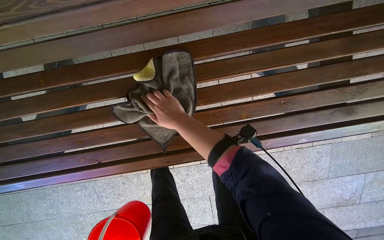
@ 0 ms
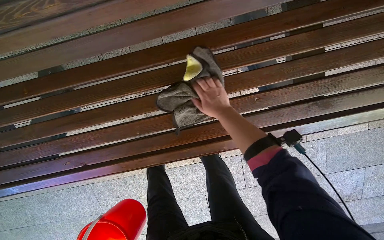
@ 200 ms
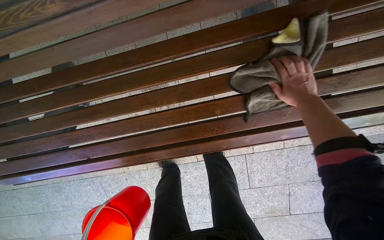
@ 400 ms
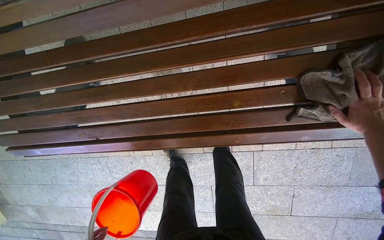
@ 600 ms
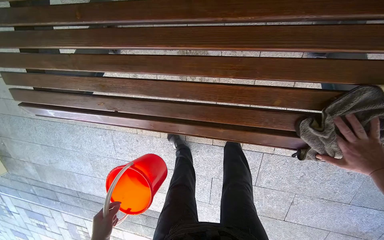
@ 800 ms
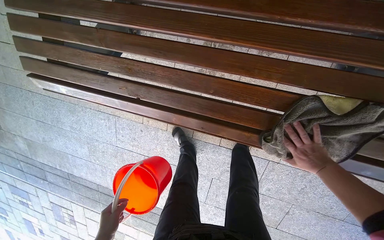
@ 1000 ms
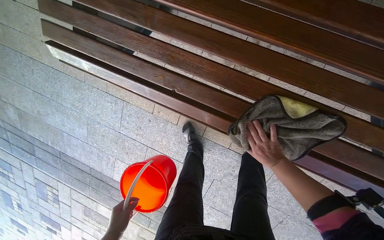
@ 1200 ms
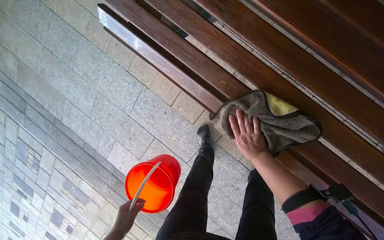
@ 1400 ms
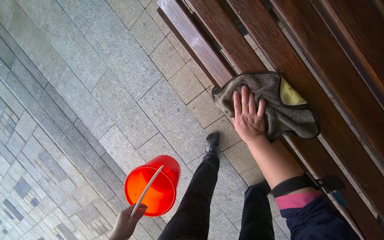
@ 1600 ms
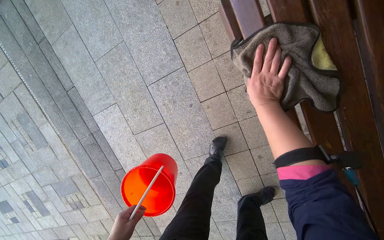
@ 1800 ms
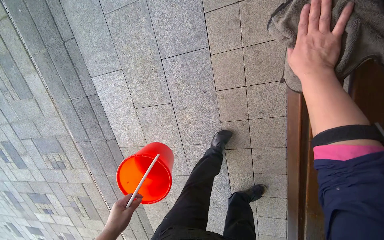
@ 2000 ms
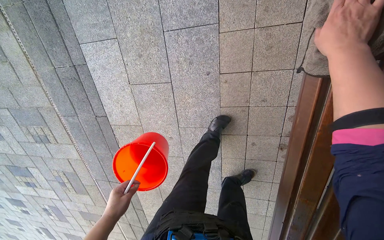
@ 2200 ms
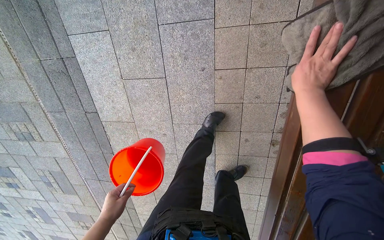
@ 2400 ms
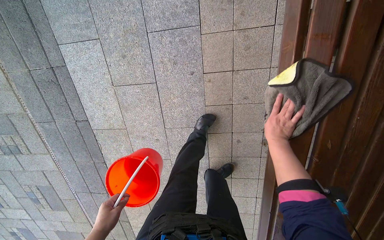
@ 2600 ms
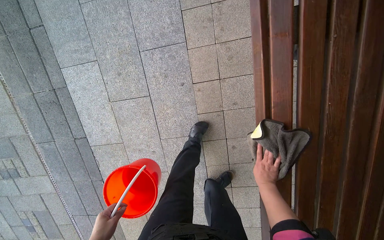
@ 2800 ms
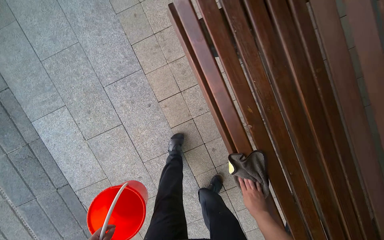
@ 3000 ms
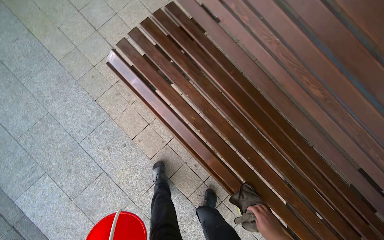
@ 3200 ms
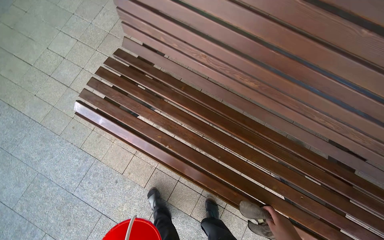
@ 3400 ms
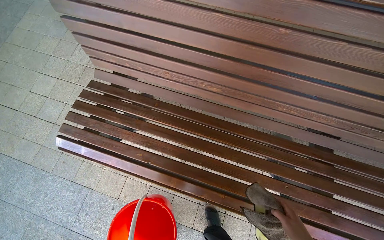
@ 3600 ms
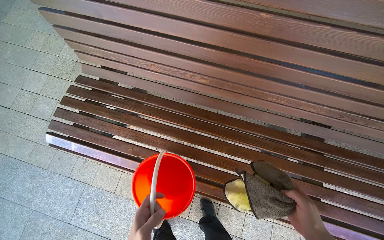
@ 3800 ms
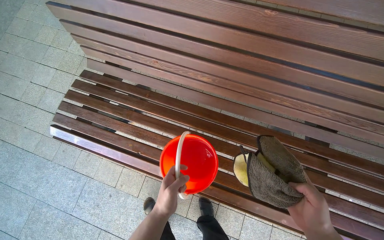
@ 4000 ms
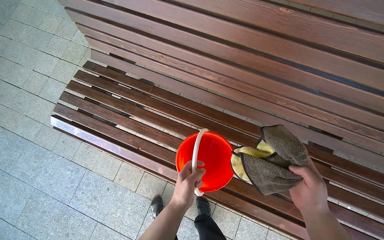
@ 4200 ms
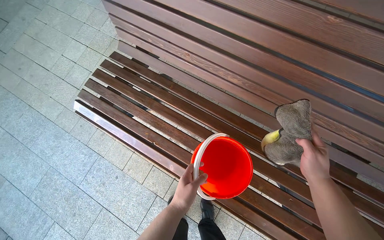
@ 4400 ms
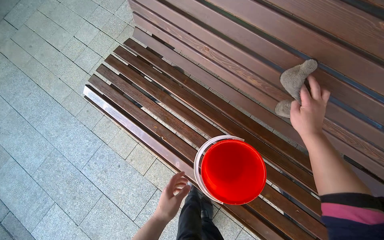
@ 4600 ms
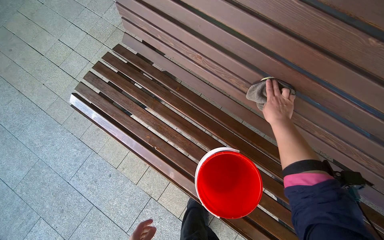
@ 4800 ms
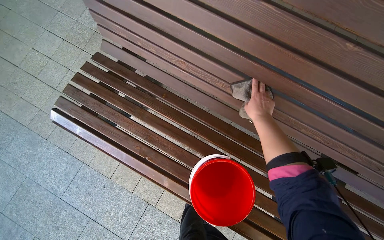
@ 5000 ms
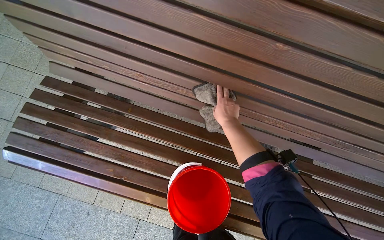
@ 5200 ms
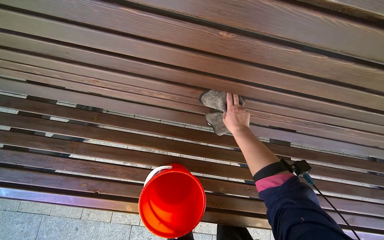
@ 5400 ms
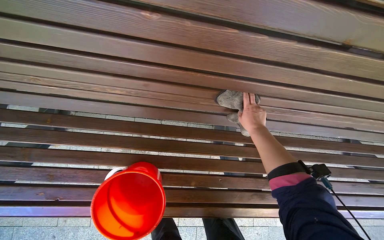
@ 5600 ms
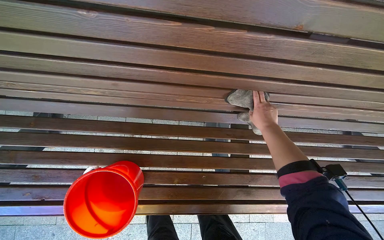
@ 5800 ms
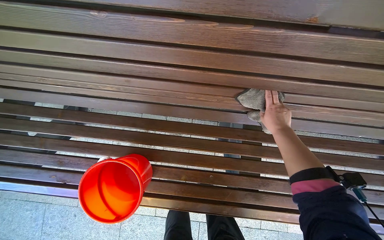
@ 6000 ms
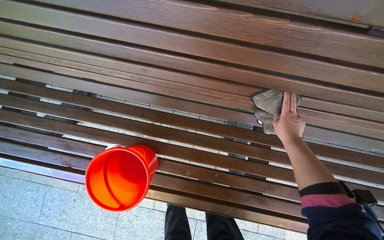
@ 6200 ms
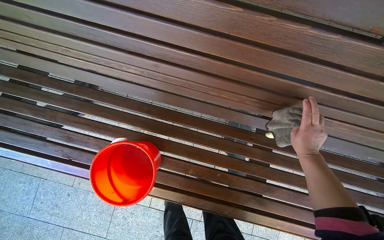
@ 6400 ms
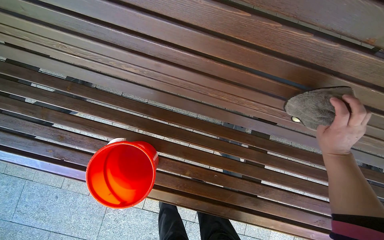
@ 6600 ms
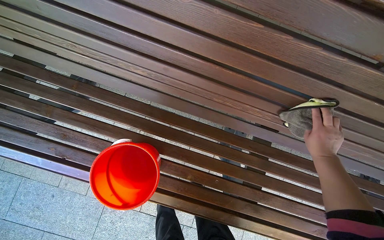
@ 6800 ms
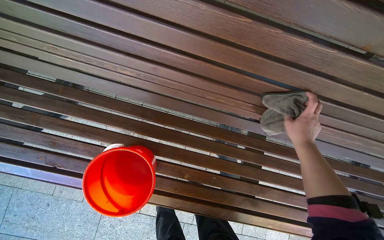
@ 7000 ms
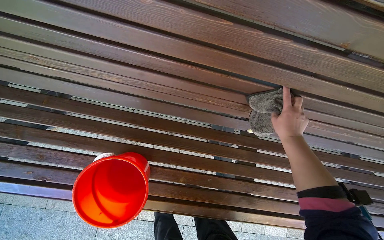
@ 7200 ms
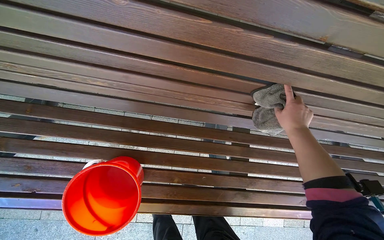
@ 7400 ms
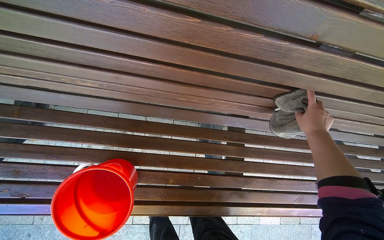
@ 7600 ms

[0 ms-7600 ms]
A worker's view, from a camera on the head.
Job: wiping surfaces.
The whole recording: Wiping wooden bench. The worker wipes the wooden bench with a cloth.
0 ms to 1600 ms: The wearer moves roughly 60 cm. The view tips downward by about 15 degrees. The scene turns some 60 degrees clockwise in the picture.
1600 ms to 3000 ms: The camera is aimed some 20 degrees further to the right.
3000 ms to 4600 ms: The camera is carried approximately 50 cm. The view tips upward by approximately 15 degrees. The scene turns approximately 30 degrees counterclockwise in the picture.
4600 ms to 6000 ms: The head travels about 40 cm. Everything in view rotates approximately 30 degrees counterclockwise.
6000 ms to 7600 ms: The right hand shifts some 15 cm nearer to the camera and to the right.

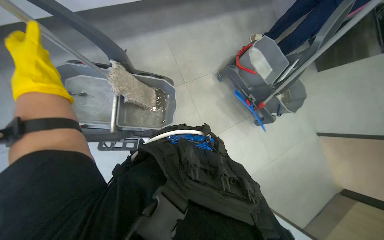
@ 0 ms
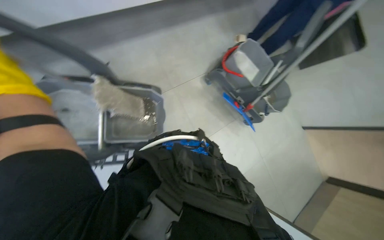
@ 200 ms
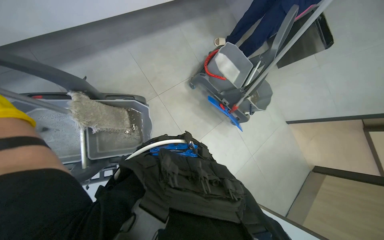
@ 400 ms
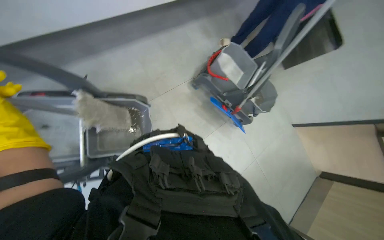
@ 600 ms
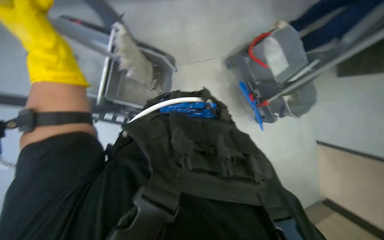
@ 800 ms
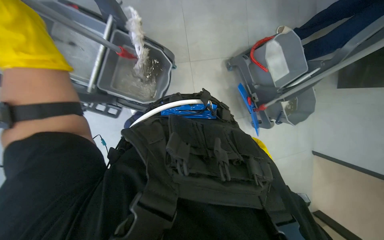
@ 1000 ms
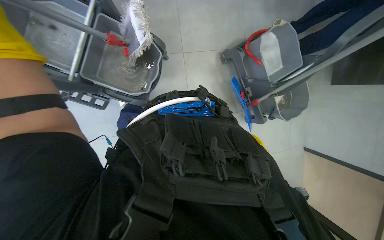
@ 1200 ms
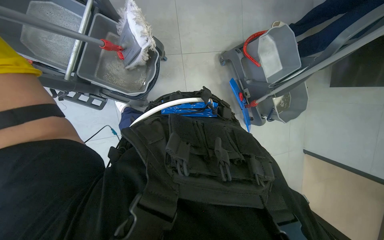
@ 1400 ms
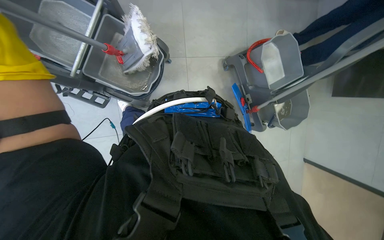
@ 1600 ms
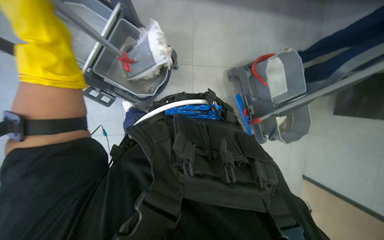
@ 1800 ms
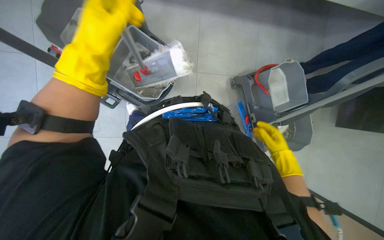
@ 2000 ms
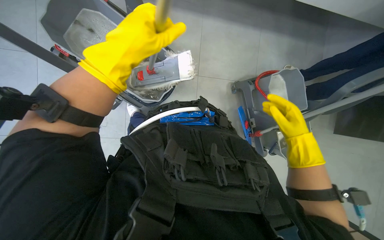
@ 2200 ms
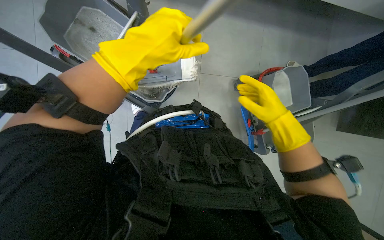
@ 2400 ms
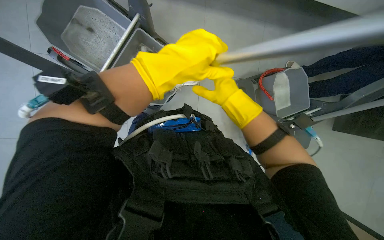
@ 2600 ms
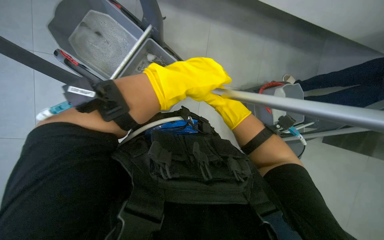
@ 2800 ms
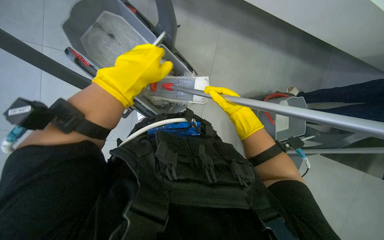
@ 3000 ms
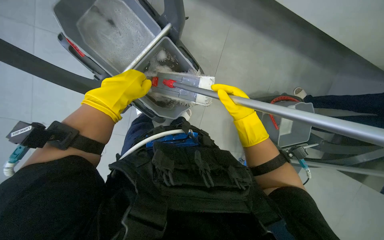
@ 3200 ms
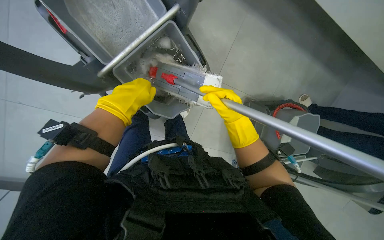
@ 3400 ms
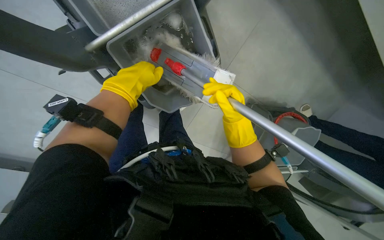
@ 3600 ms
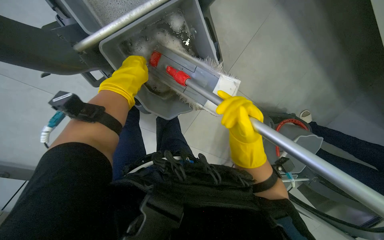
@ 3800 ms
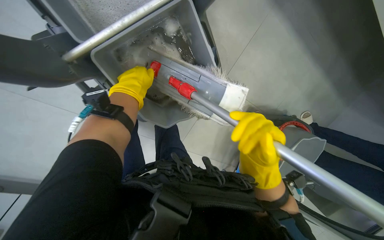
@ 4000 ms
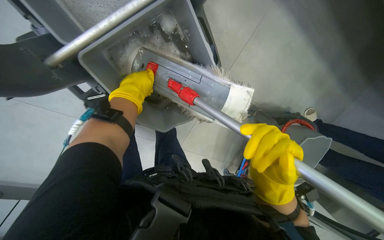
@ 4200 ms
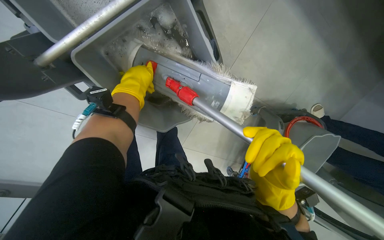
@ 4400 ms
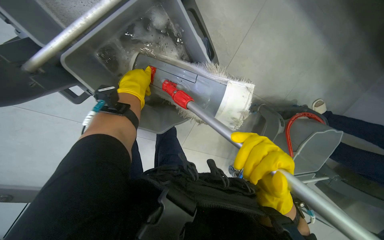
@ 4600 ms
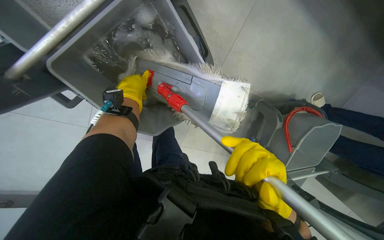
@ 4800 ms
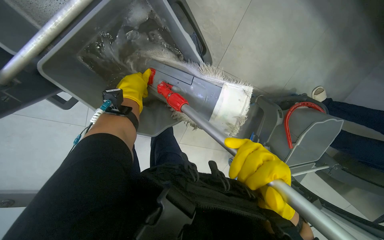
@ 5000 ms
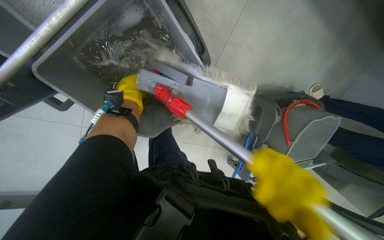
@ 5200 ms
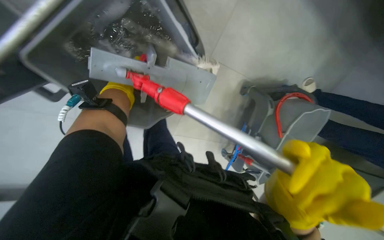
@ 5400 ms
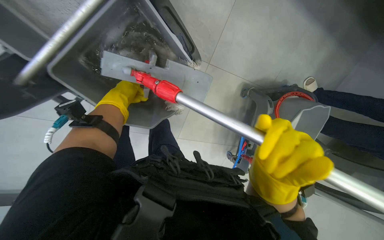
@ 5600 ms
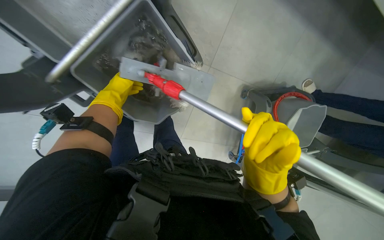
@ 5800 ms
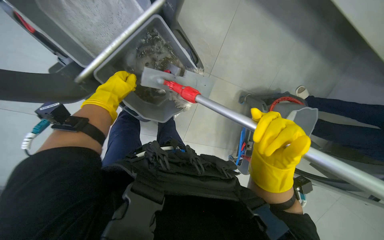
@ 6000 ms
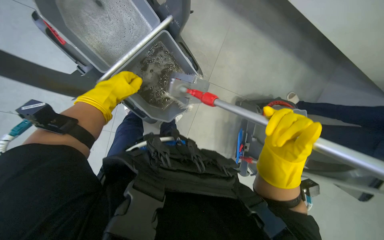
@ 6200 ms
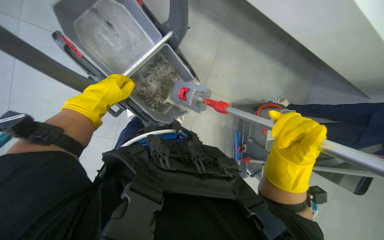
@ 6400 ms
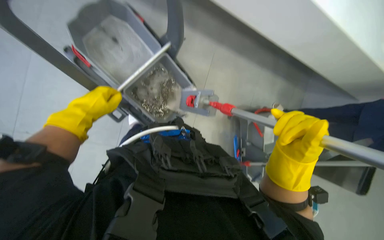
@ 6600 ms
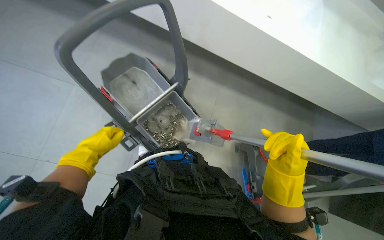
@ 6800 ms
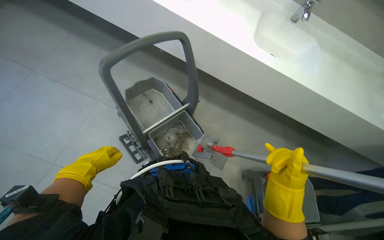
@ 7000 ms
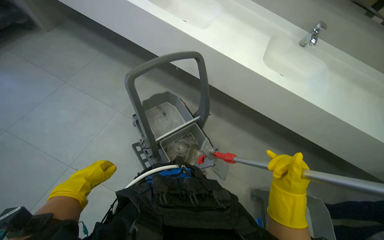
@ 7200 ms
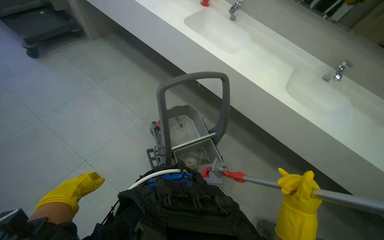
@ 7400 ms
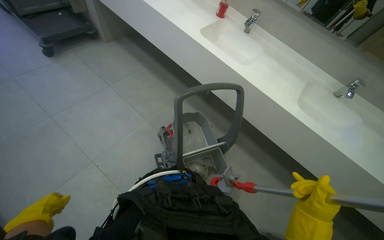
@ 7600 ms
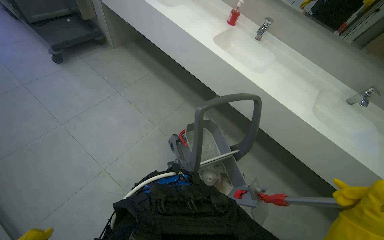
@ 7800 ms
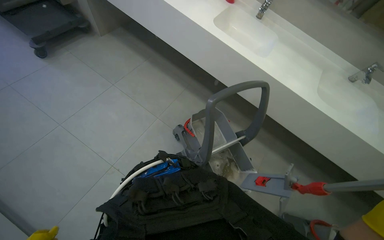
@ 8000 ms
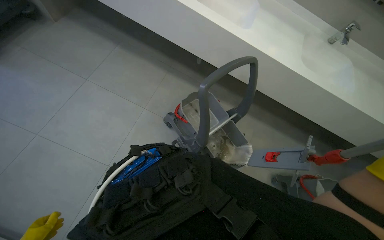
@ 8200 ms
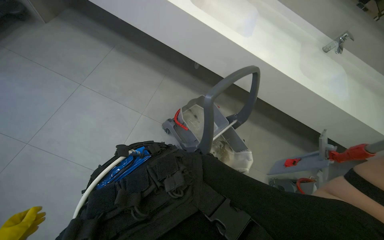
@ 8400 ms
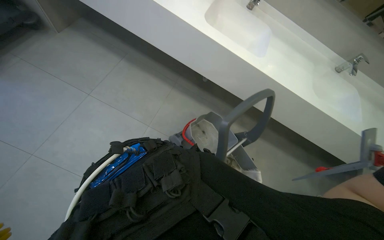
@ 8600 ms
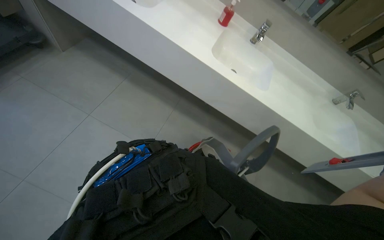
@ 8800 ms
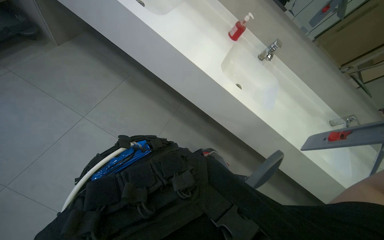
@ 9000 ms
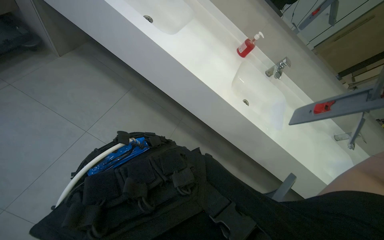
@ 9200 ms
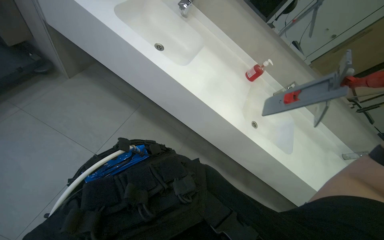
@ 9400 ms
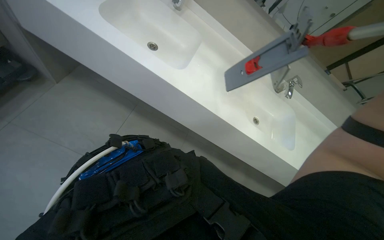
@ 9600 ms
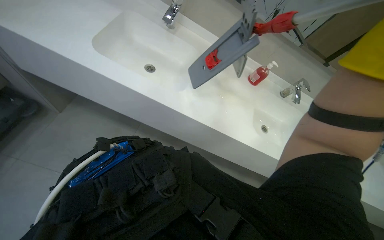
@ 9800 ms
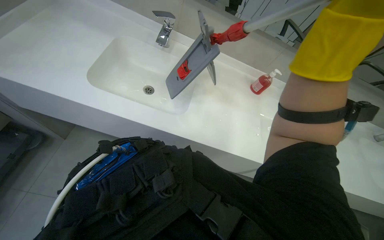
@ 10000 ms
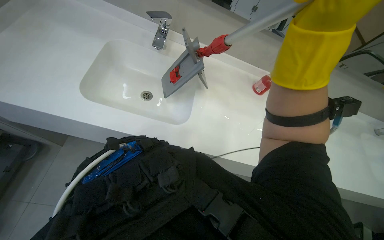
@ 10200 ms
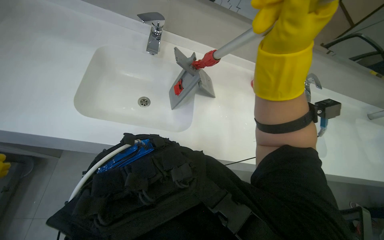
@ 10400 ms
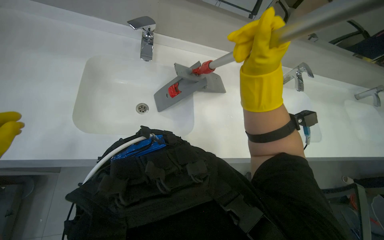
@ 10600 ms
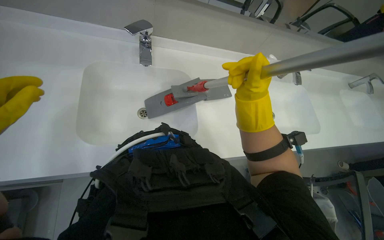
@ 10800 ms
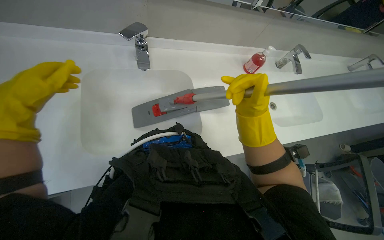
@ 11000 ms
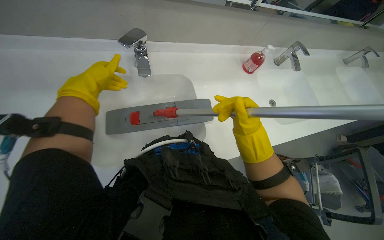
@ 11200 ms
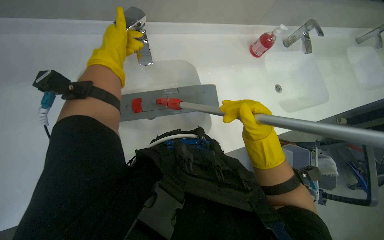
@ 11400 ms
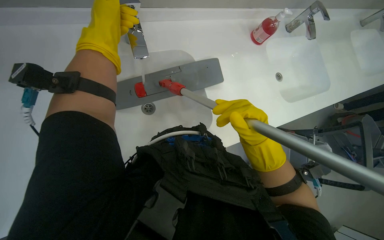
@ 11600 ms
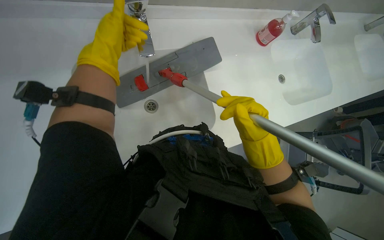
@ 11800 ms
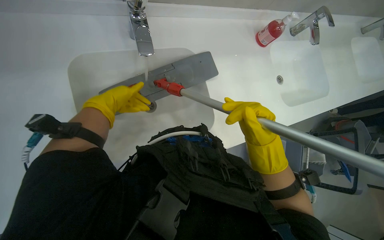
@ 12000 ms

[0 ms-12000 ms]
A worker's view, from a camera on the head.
Job: wiping surfaces.
The whole recording: Cleaning sinks and countertop. The worker cleans the sinks and countertop with a mop.
3000 ms to 4400 ms: The left hand goes approximately 10 cm farther from the camera, while the right hand heads nearer to the camera and down the picture, covering roughly 30 cm.
4400 ms to 6000 ms: The hands work in one place, with small movements.
6000 ms to 7600 ms: The head travels some 40 cm. The head rotates approximately 25 degrees to the left. The view tilts about 35 degrees upward.
7600 ms to 9000 ms: The camera is carried roughly 60 cm.
